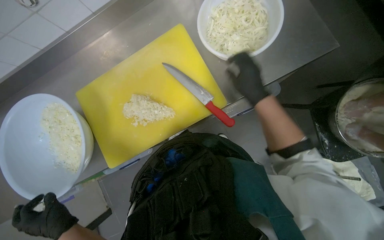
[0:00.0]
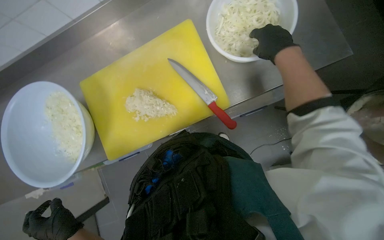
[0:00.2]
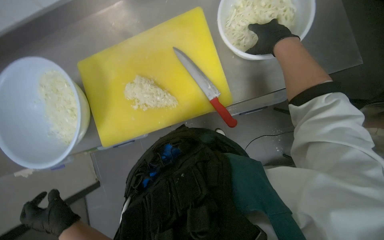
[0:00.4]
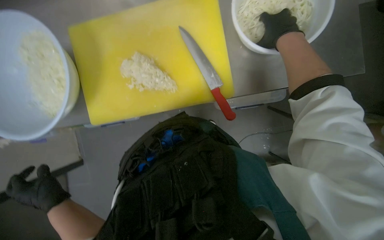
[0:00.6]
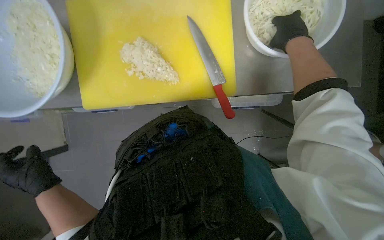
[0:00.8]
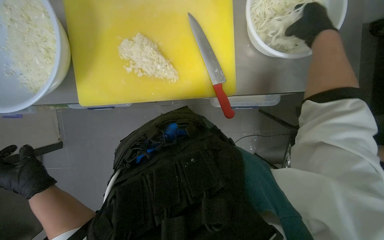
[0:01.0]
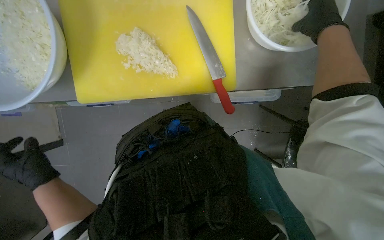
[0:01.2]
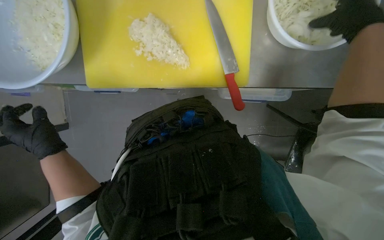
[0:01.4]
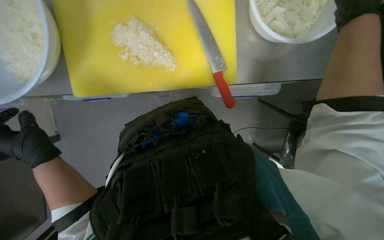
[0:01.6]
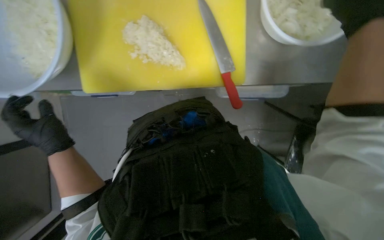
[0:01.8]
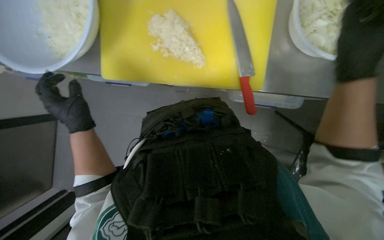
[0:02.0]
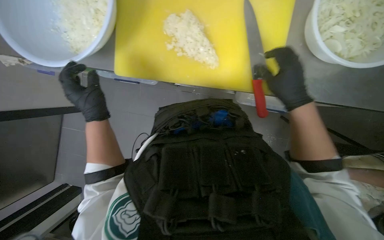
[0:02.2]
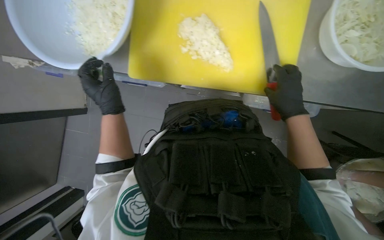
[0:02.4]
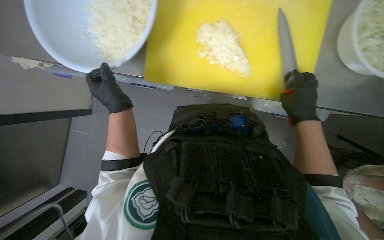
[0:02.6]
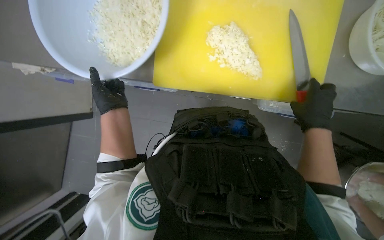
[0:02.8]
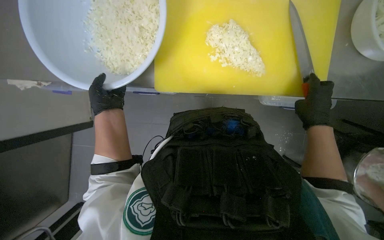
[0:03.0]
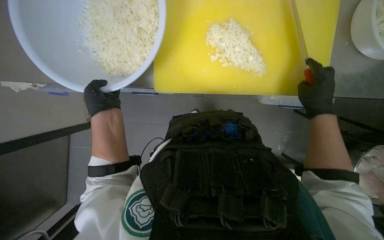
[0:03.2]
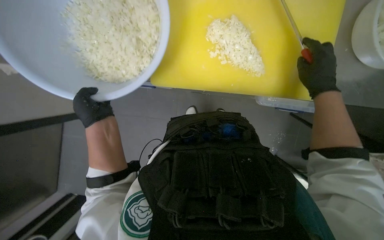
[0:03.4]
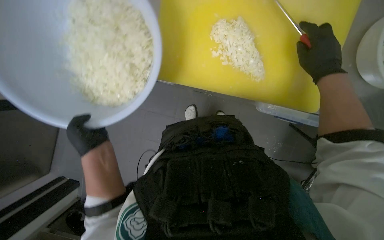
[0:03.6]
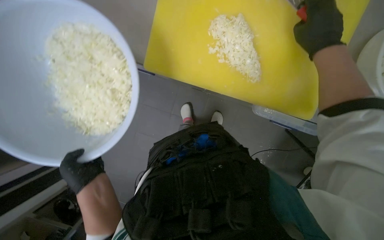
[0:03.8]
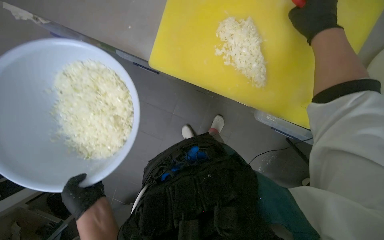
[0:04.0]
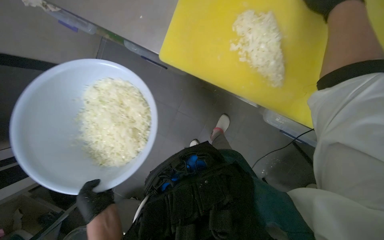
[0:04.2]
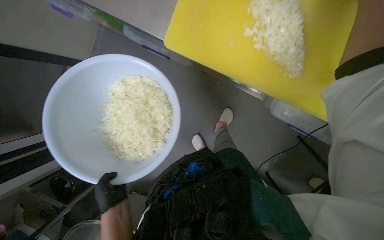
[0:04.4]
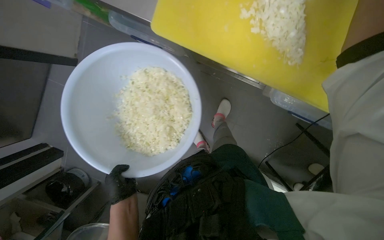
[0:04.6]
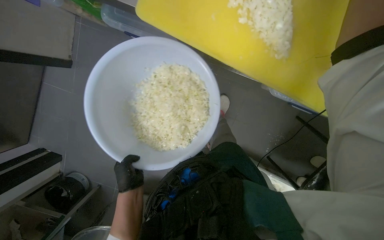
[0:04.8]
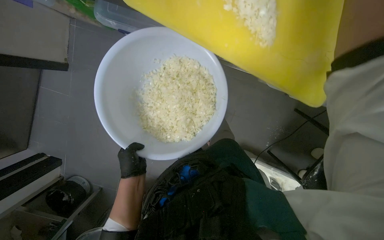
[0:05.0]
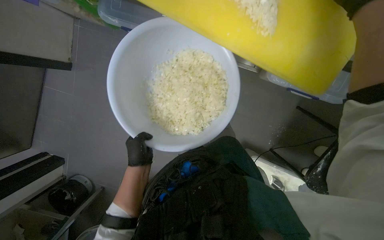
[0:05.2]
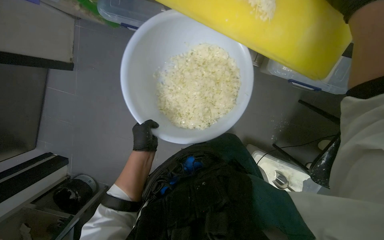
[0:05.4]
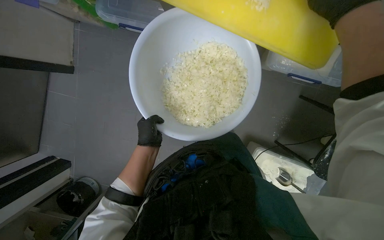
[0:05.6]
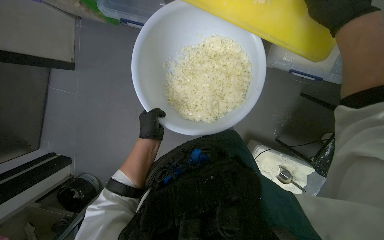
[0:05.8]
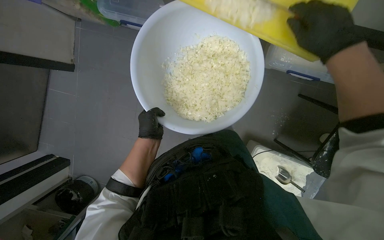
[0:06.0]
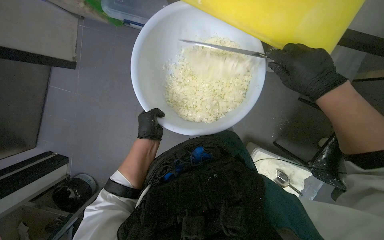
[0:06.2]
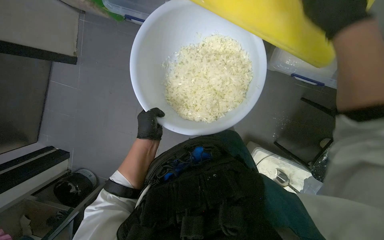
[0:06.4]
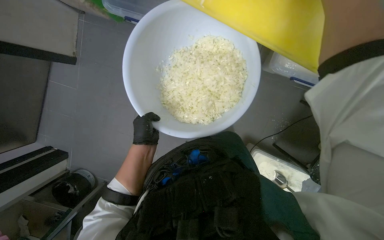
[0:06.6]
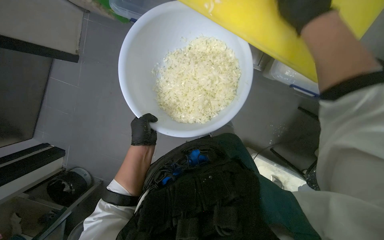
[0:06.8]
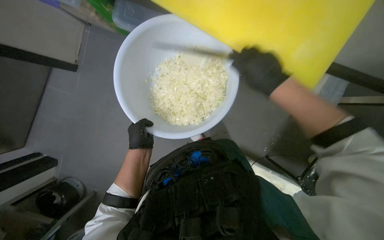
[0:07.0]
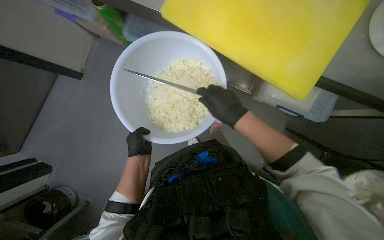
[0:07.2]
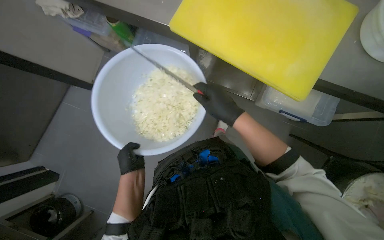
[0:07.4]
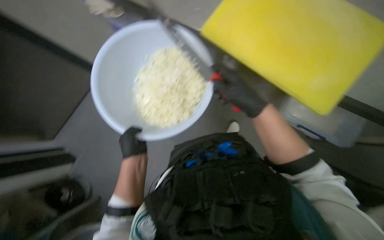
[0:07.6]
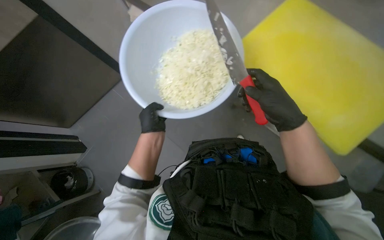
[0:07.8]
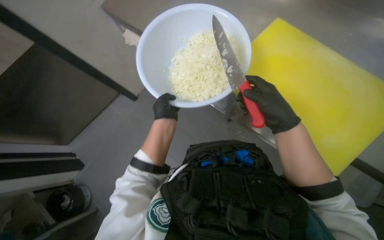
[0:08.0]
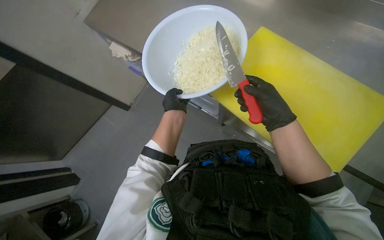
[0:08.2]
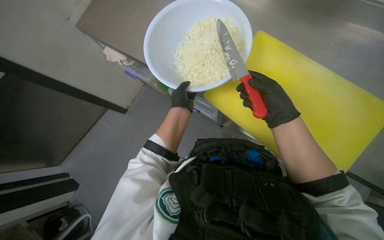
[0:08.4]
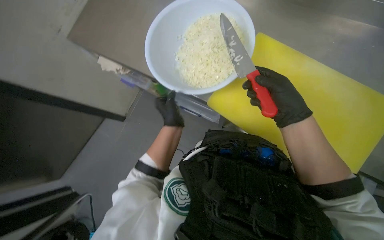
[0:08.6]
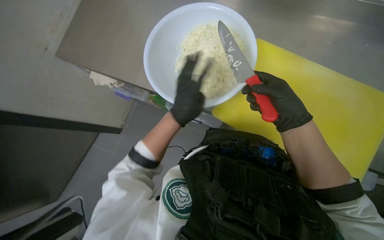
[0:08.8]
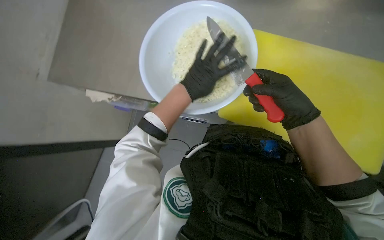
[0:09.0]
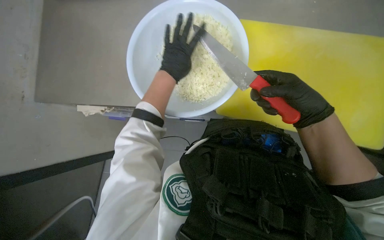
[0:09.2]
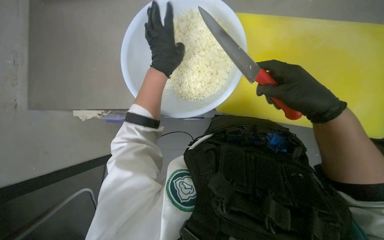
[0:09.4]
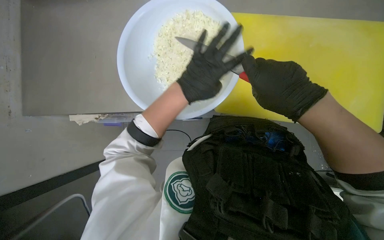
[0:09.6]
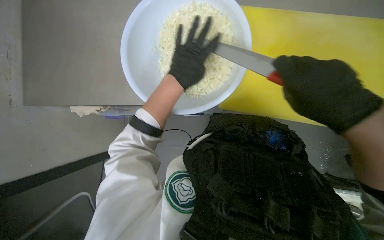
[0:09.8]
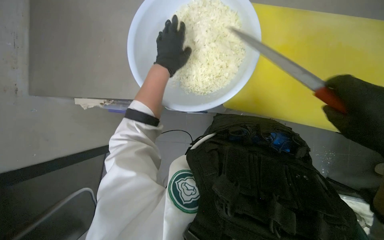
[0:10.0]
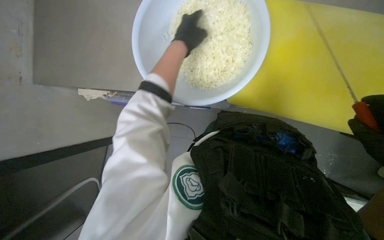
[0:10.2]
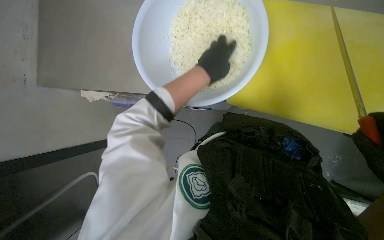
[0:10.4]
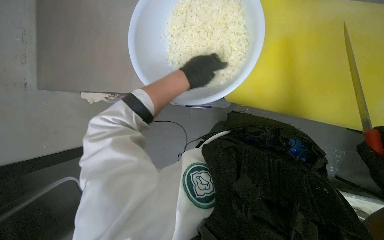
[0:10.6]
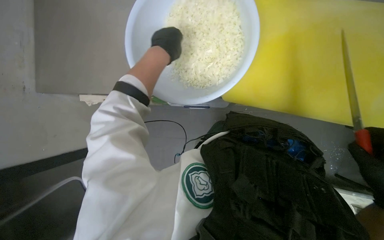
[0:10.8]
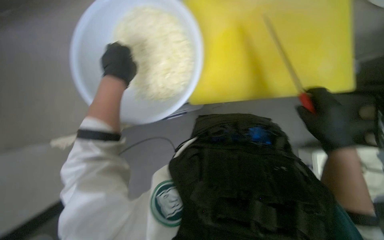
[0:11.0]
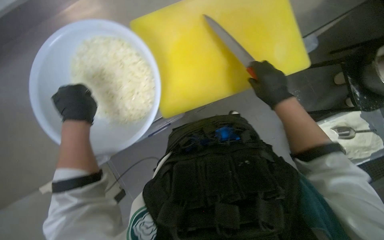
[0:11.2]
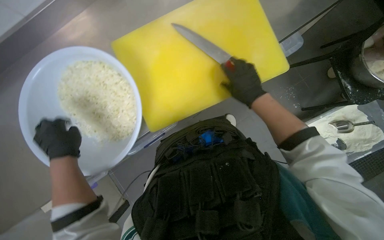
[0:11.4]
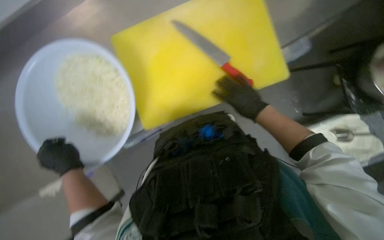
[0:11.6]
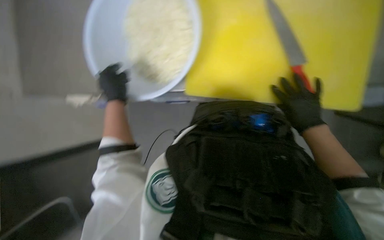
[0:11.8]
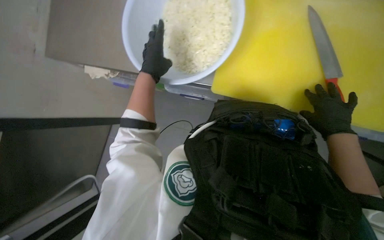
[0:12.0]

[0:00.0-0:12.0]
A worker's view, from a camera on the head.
Job: preparing food.
The whole recording: Chopping onions. The worker chops another piece of onion on the yellow cutting board.
0:00.0 to 0:01.6: The camera pitches downward, by roughly 15 degrees.
0:01.6 to 0:03.0: The head rotates approximately 25 degrees to the left.
0:03.0 to 0:04.4: The camera pitches upward, by roughly 15 degrees. The left hand heads down the picture, covering roughly 25 cm.
0:06.0 to 0:07.6: The right hand heads to the left, covering roughly 10 cm.
0:07.6 to 0:09.0: The left hand moves to the right and up the picture, approximately 20 cm.

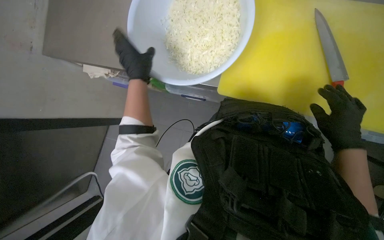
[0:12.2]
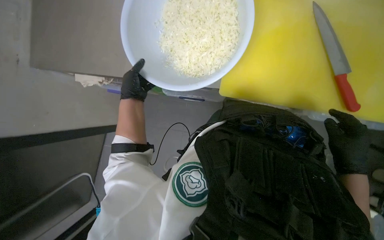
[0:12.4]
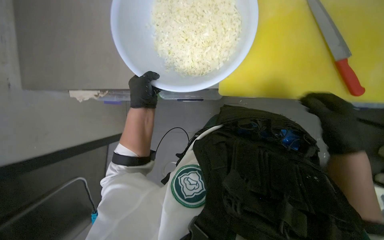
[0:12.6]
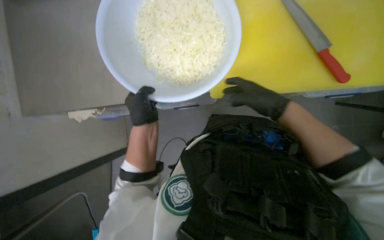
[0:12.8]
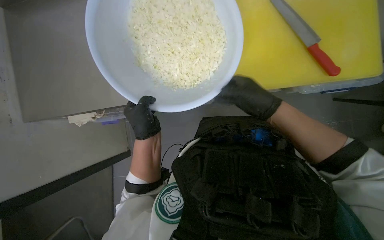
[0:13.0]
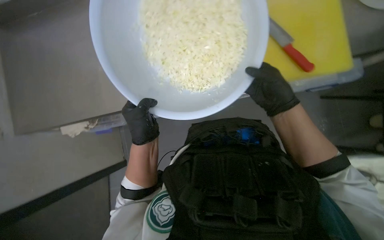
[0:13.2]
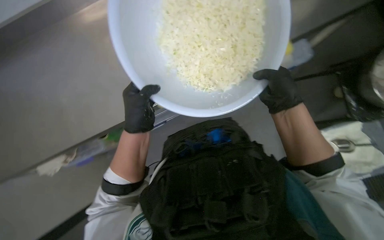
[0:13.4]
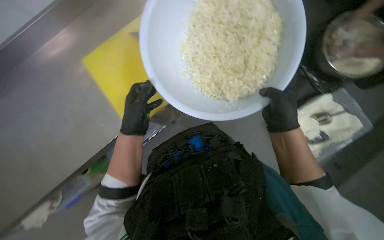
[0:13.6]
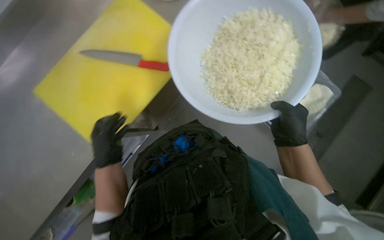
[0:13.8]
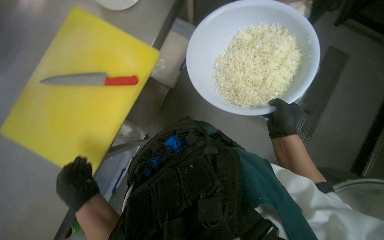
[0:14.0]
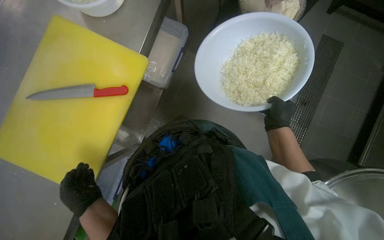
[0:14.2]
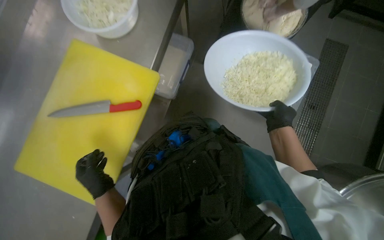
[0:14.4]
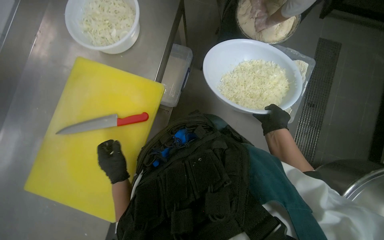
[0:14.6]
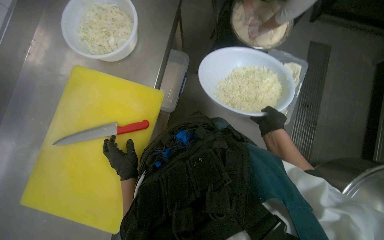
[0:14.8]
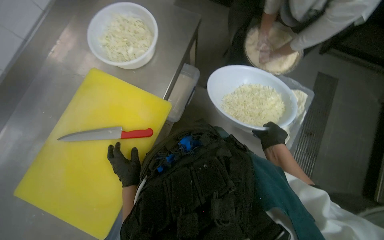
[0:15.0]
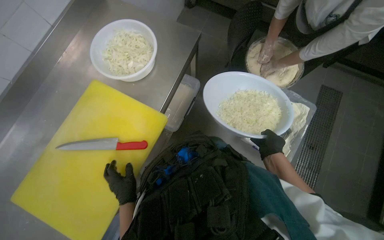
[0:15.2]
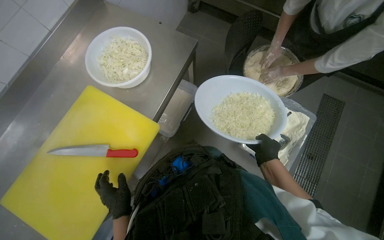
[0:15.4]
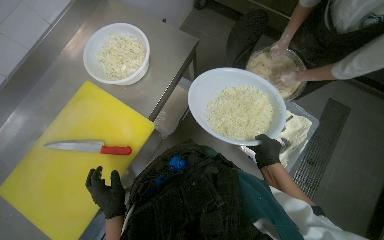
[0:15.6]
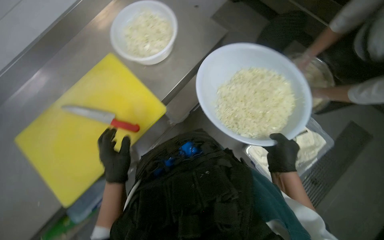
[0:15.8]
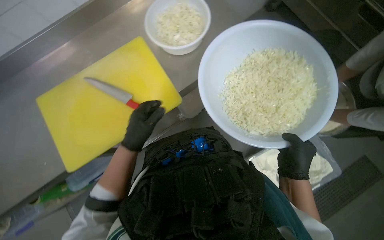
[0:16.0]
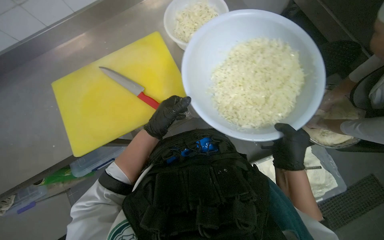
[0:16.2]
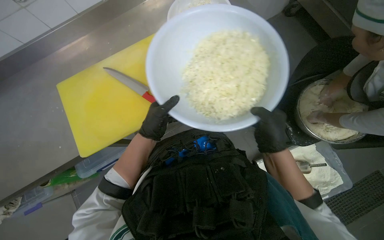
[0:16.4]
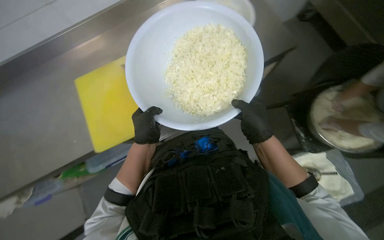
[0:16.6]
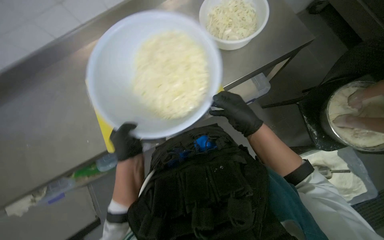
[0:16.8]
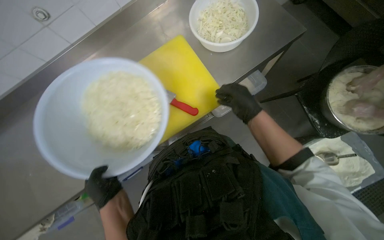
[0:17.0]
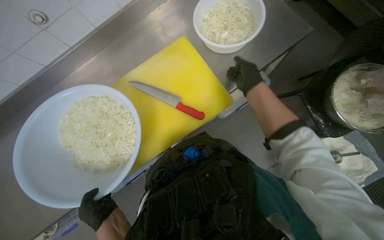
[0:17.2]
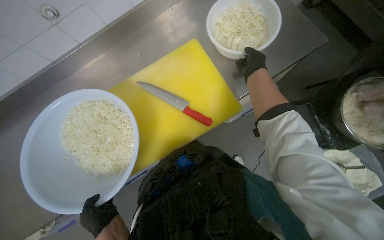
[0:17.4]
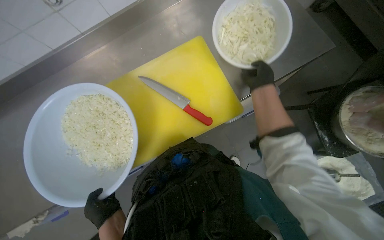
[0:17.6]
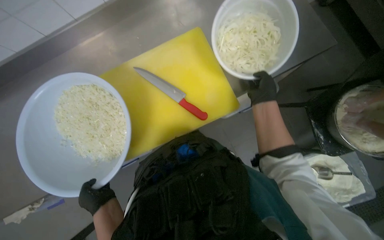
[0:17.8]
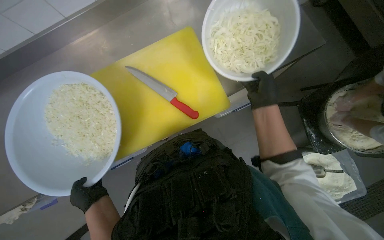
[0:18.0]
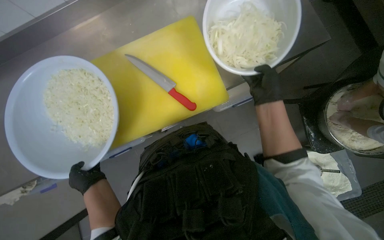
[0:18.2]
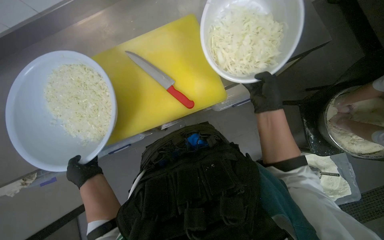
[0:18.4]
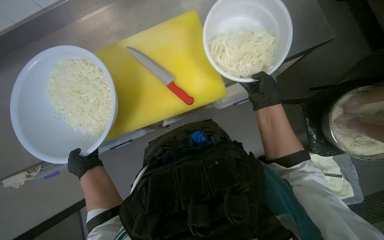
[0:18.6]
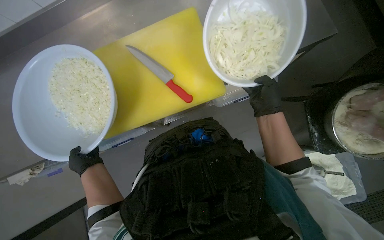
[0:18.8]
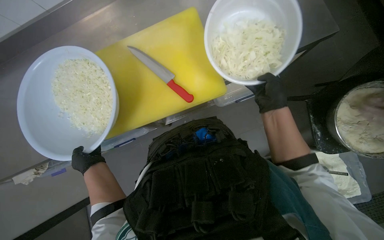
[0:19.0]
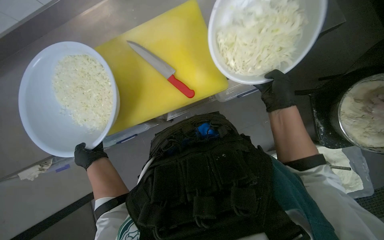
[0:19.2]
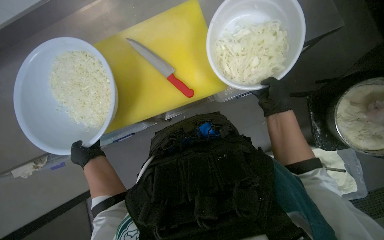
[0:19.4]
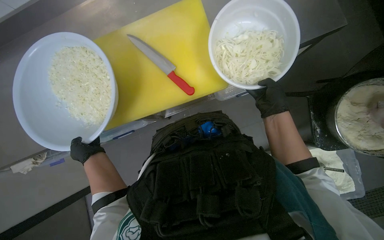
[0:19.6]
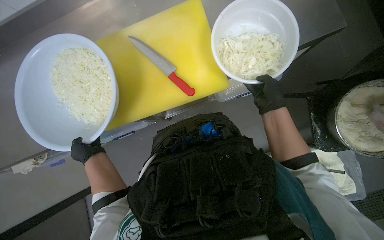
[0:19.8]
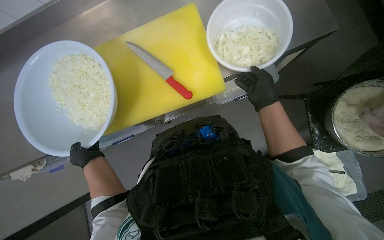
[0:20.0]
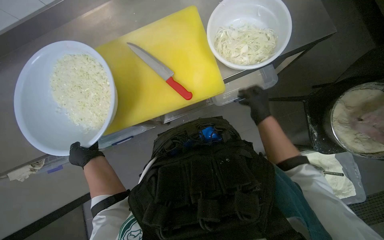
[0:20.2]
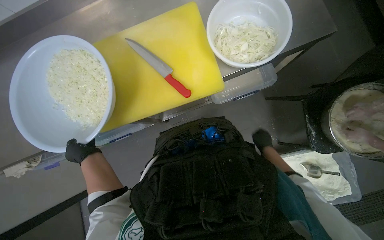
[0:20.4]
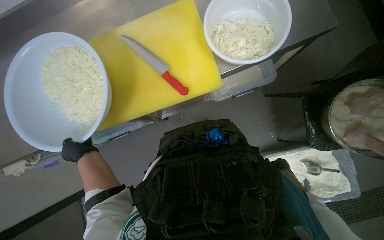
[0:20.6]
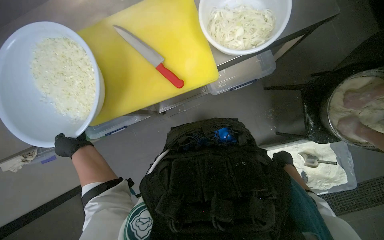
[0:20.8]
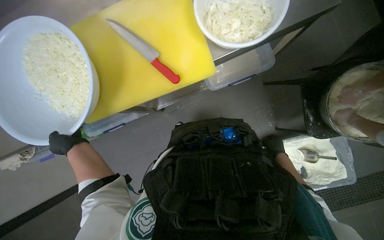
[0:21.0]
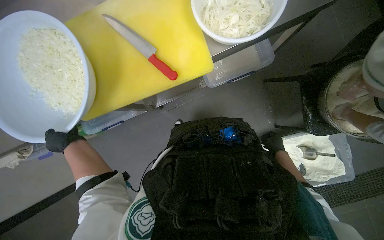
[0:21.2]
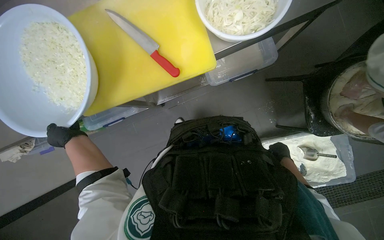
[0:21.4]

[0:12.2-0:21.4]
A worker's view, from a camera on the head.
Job: preparing food.
The whole recording: Chopping onions. The worker chops another piece of onion on the yellow cutting board.
0:15.2 to 0:16.8: The wearer looks some 20 degrees further to the left. The right hand moves up the picture, approximately 10 cm.
0:16.8 to 0:18.4: The left hand travels down the picture by about 15 cm. Meanwhile the right hand shifts approximately 10 cm to the right, and moves some 20 cm up the picture and comes back.
0:18.4 to 0:19.8: The hands stay close to where they were, moving slightly.
0:19.8 to 0:21.4: The right hand moves down the picture, farther from the camera and to the right, some 50 cm.
